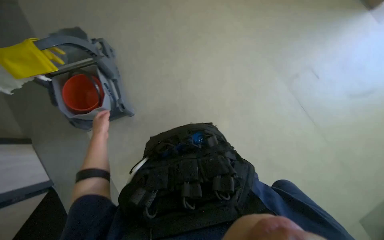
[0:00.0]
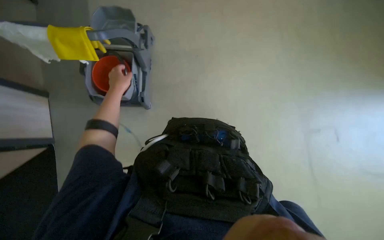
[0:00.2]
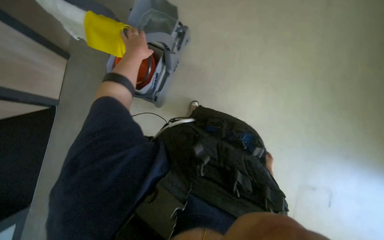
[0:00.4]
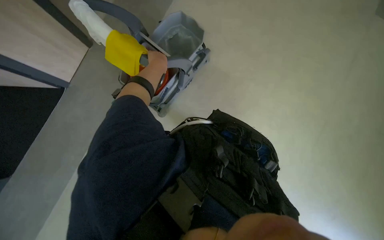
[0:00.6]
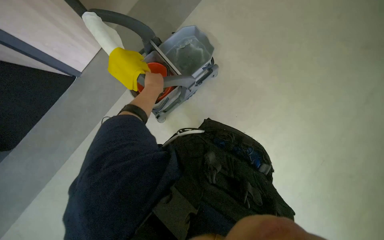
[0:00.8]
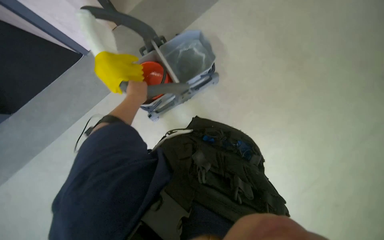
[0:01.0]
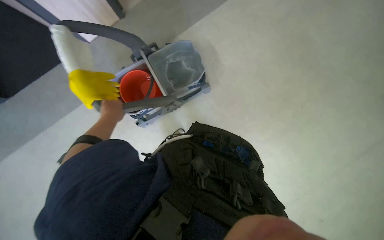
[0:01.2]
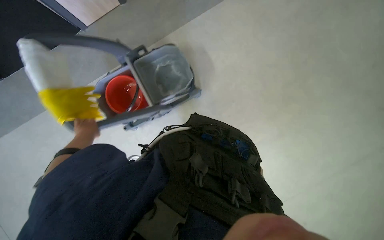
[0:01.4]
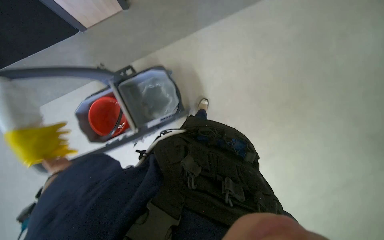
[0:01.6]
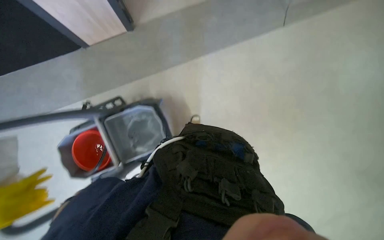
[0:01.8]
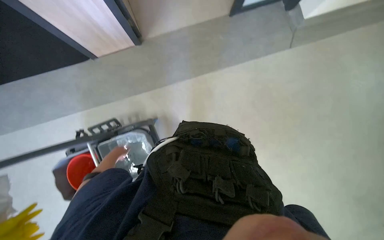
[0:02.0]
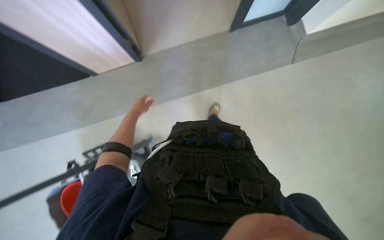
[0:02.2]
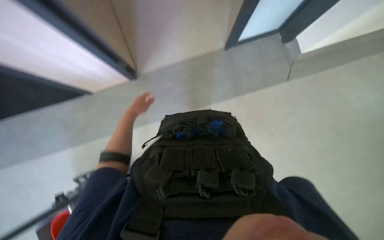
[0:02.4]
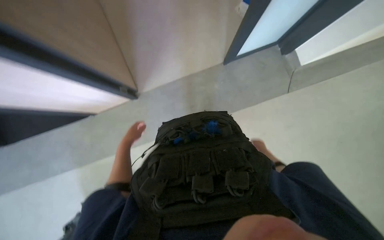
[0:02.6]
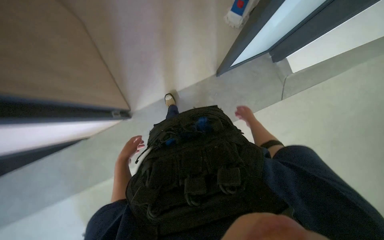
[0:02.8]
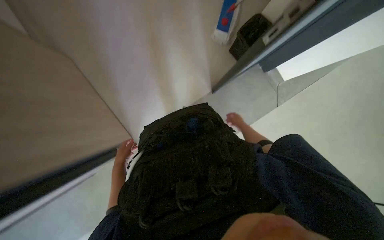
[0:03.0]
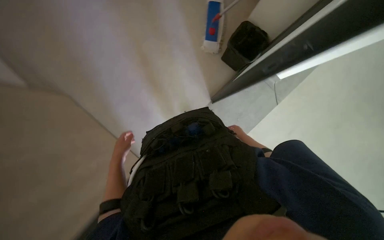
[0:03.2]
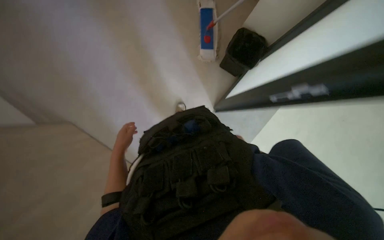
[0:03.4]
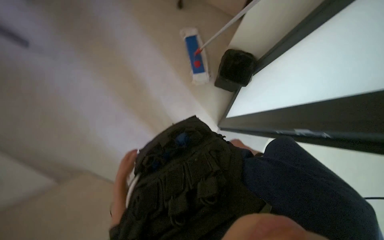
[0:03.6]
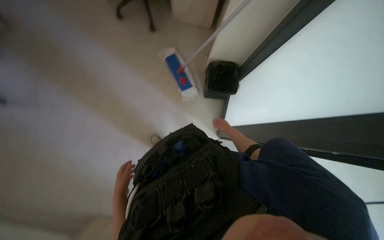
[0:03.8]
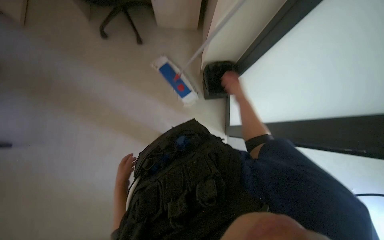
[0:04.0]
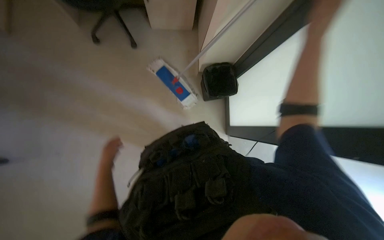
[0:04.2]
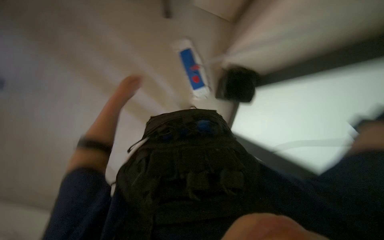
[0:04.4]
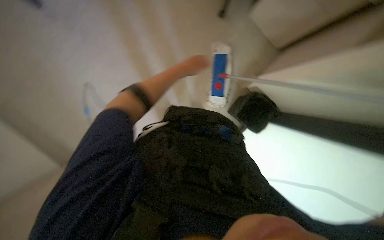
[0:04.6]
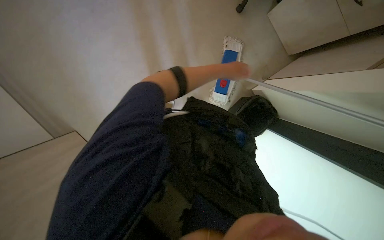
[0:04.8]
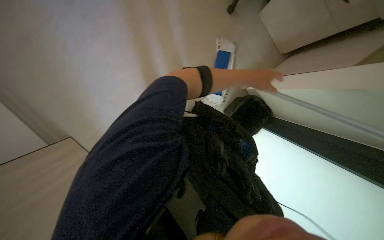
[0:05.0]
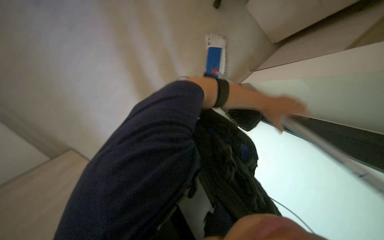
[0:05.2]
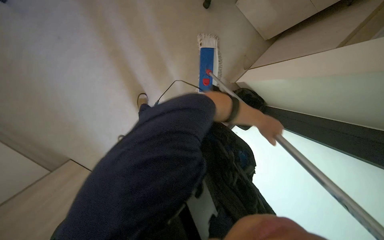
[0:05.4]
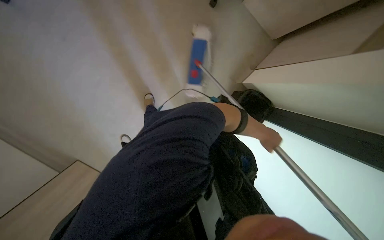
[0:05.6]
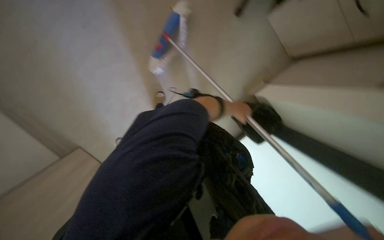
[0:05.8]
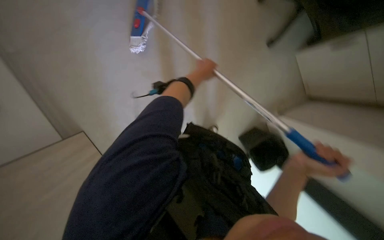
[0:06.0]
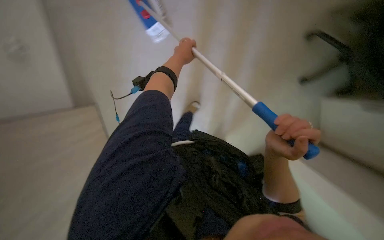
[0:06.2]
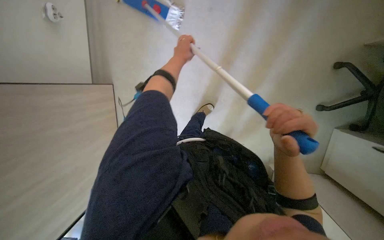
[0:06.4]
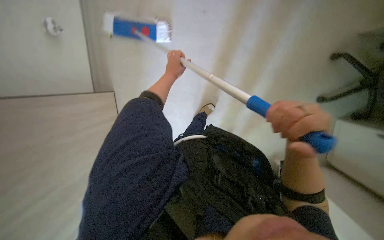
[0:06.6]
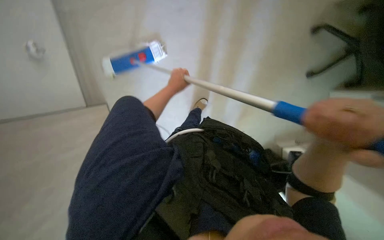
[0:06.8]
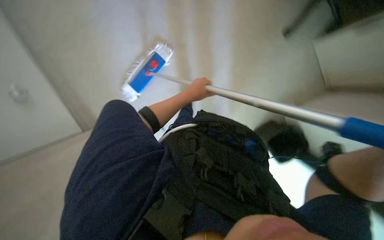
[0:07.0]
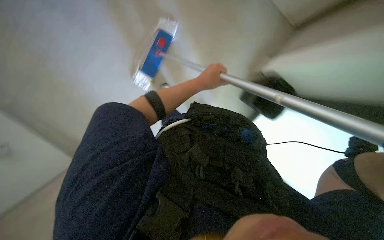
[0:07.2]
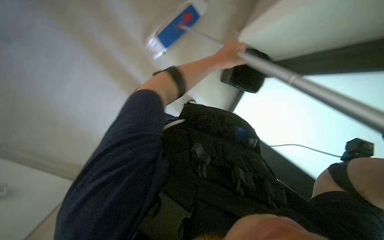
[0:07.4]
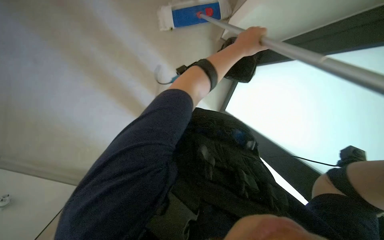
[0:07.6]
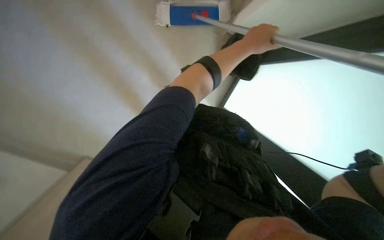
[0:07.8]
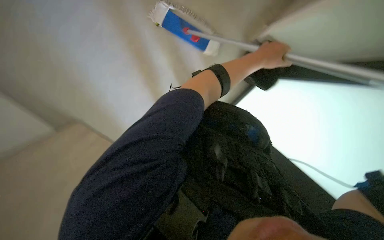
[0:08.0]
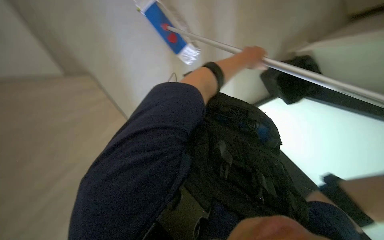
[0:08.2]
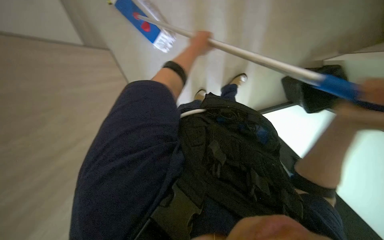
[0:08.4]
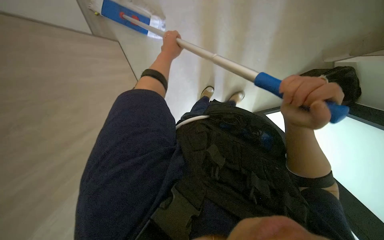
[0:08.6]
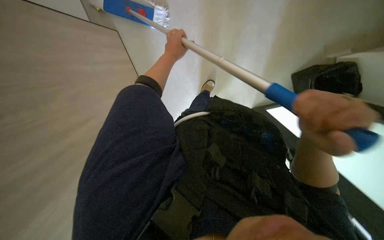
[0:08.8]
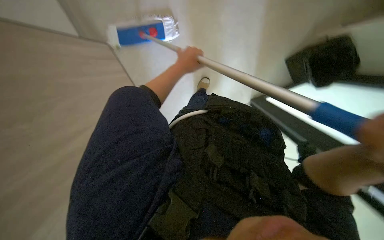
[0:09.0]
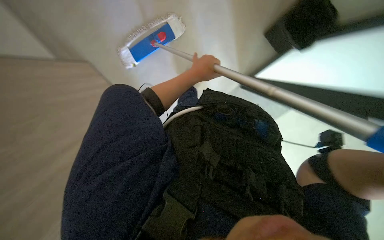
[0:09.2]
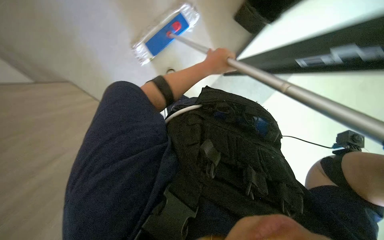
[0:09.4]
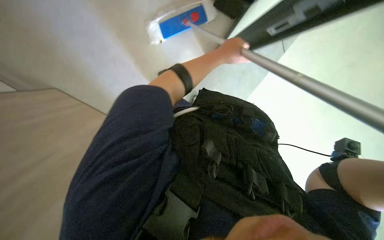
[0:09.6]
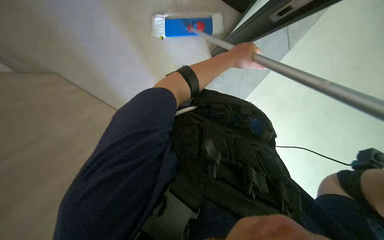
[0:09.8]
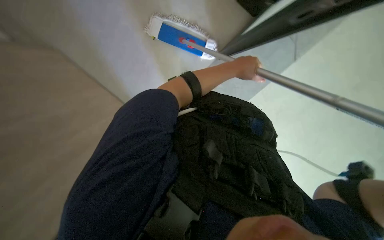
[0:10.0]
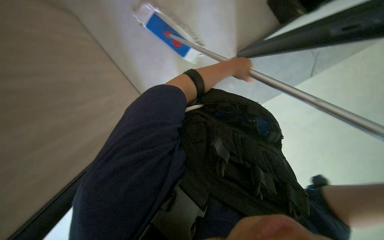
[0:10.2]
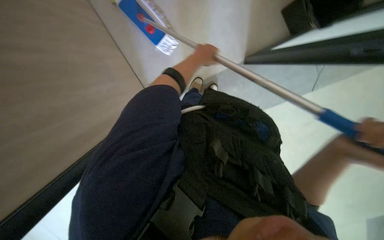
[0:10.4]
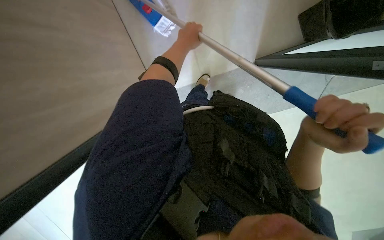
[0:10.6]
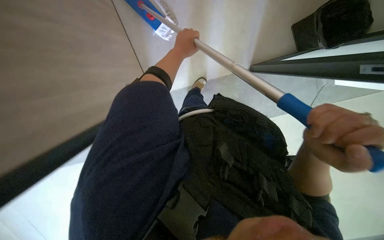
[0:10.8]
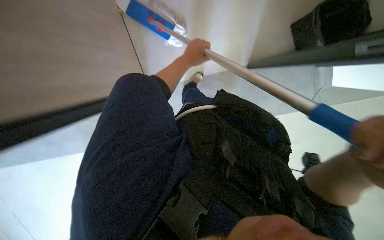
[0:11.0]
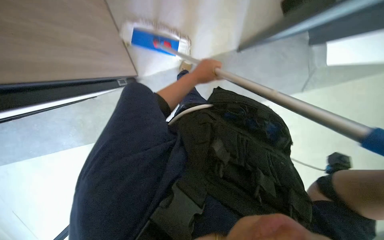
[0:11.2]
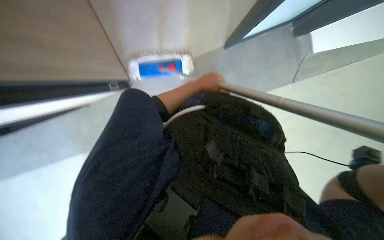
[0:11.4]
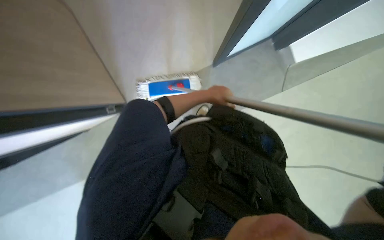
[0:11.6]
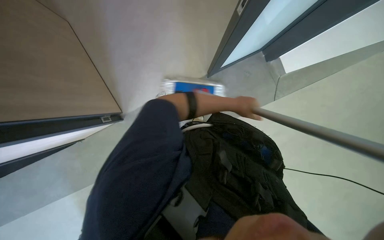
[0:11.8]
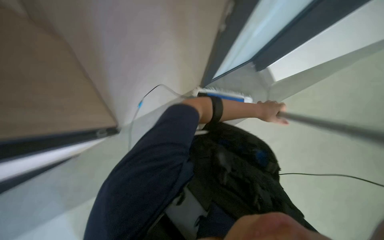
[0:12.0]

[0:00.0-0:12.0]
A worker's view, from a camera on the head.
Job: mopping floor.
The whole recording: Mopping floor in one room and wiping surfaces in another. The worker enters one room and mops the floor, then enters another room and wipes the surfaces, including the table.
0:00.0 to 0:01.6: The view tilts roughly 20 degrees upward. The scene turns roughly 60 degrees clockwise in the picture.
0:03.0 to 0:04.4: The wearer looks about 15 degrees further upward. The left hand travels up the picture by approximately 40 cm.
0:04.4 to 0:06.0: The left hand heads to the right, covering approximately 20 cm.
0:06.0 to 0:07.6: The left hand is displaced nearer to the camera and to the right by approximately 35 cm.
0:07.6 to 0:09.0: The left hand travels to the left by some 20 cm.
0:09.0 to 0:10.4: The left hand travels to the right and back again, roughly 20 cm each way.
0:10.4 to 0:12.0: The view tips upward by some 15 degrees. The left hand goes some 15 cm to the right.

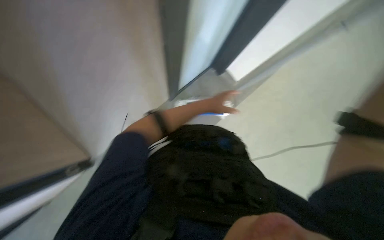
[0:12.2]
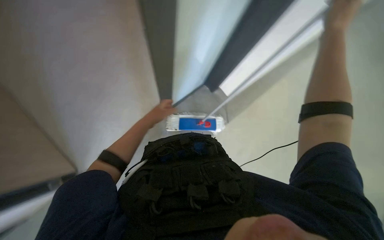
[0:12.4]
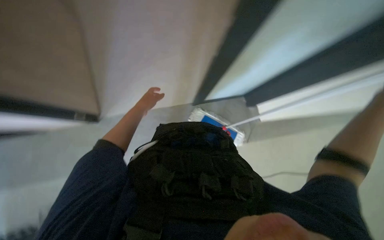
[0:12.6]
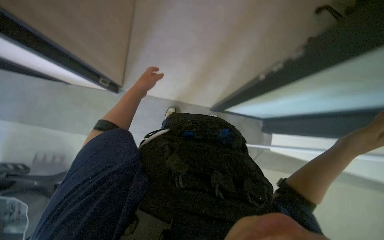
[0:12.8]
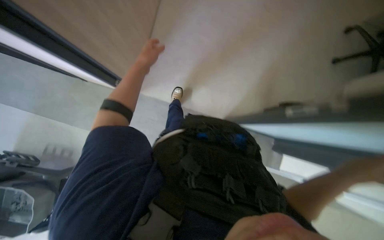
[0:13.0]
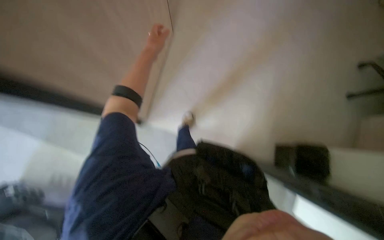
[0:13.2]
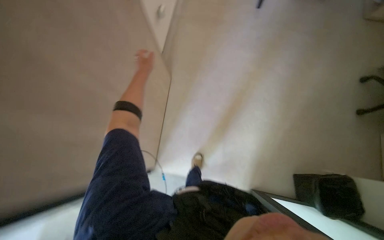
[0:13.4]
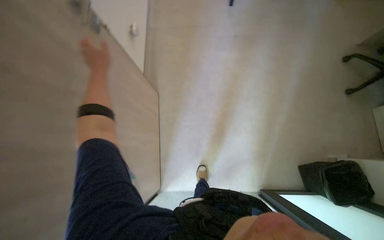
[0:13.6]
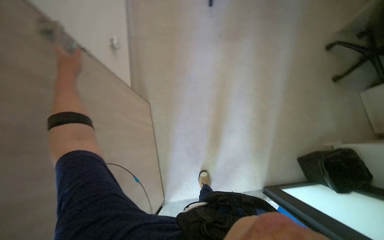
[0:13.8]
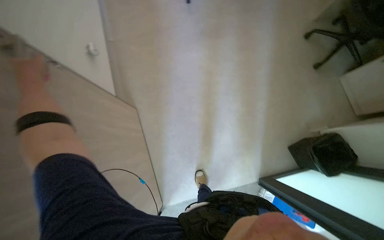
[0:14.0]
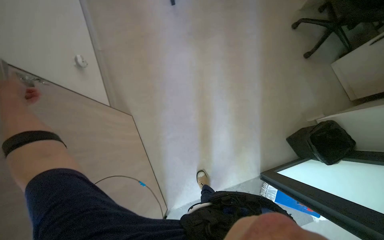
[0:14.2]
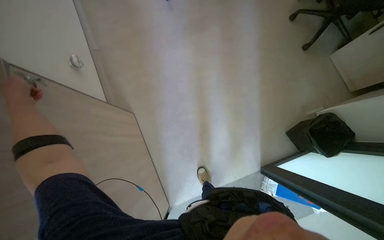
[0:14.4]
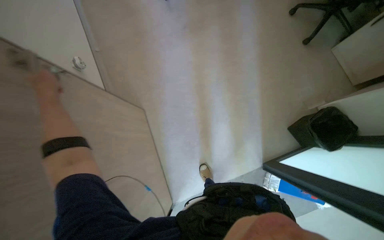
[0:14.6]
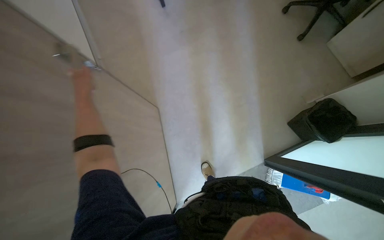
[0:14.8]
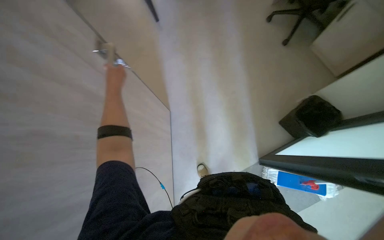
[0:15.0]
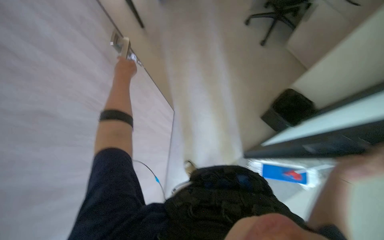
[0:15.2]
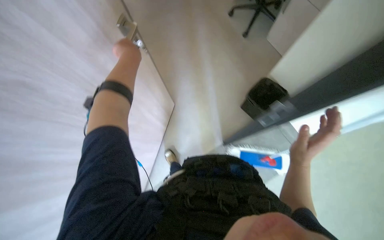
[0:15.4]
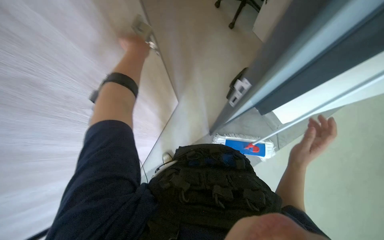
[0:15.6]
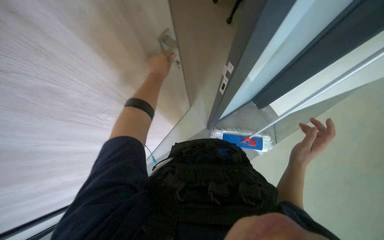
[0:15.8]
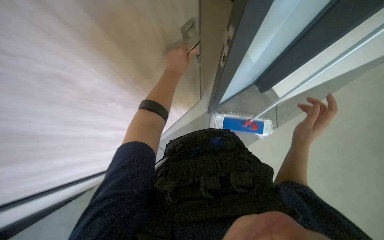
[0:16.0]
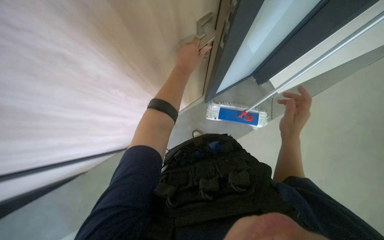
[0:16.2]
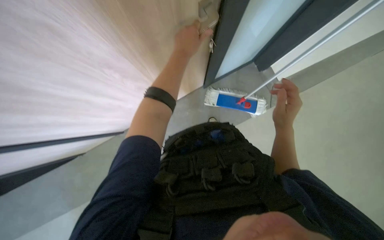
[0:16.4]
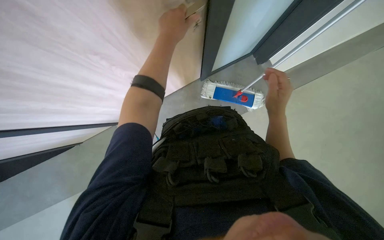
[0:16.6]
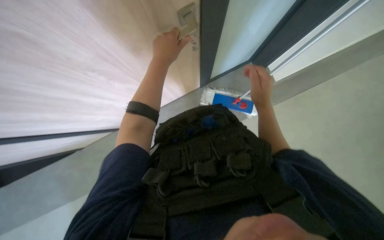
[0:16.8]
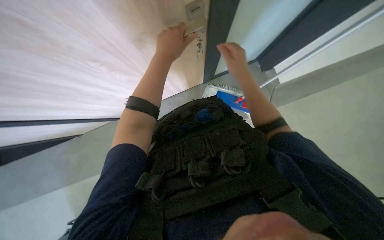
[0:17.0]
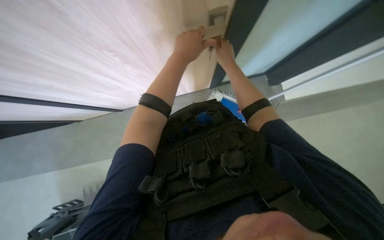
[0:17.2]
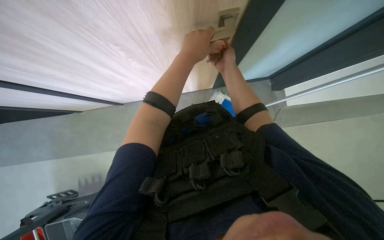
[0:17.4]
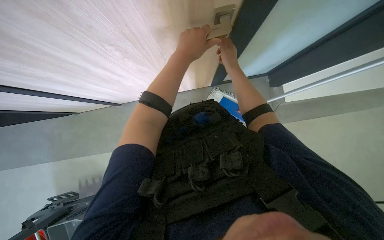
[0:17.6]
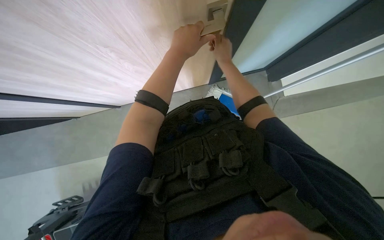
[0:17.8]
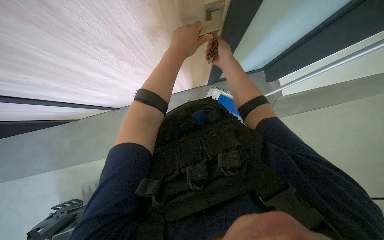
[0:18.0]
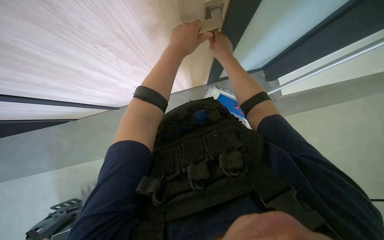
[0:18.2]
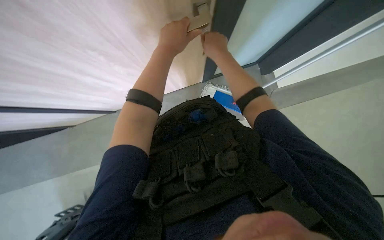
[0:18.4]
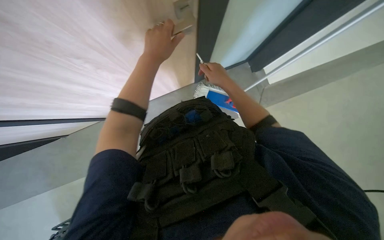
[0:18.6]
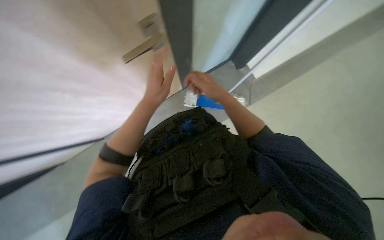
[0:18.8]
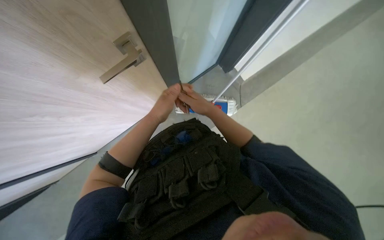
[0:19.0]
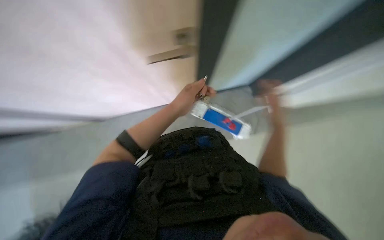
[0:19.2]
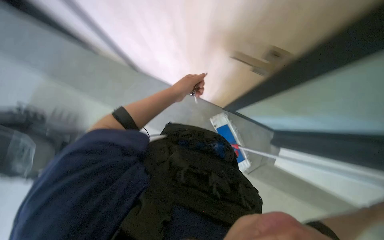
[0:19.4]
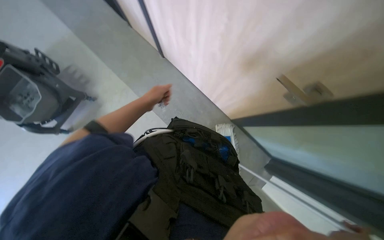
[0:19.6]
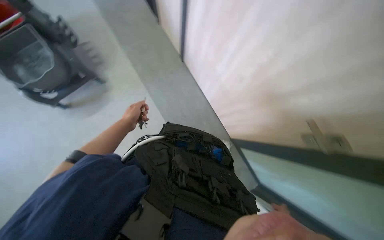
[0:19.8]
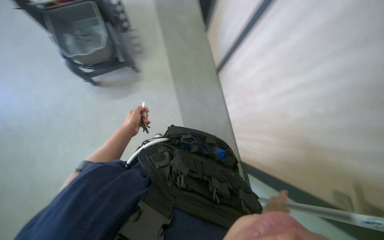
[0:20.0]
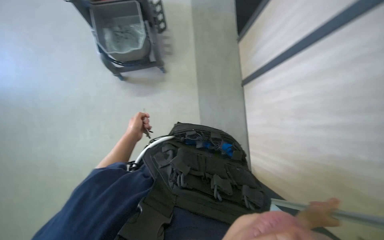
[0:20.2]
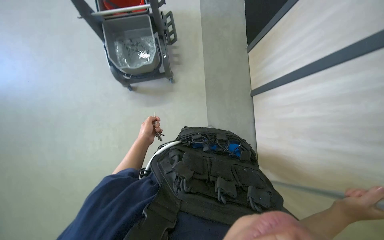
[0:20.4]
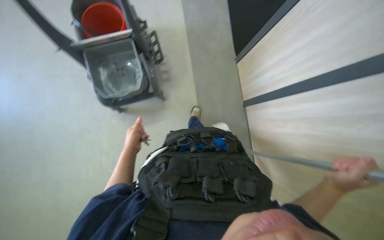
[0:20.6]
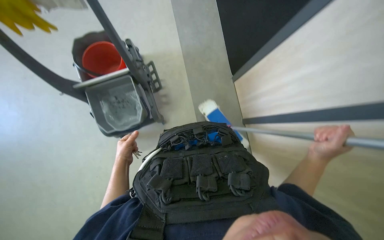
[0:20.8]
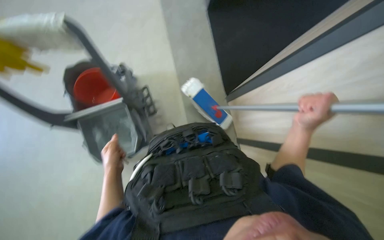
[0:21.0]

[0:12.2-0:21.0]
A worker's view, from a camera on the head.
Job: mopping floor.
The whole recording: Mopping floor in one room and wiping surfaces in another. The worker enters one room and mops the floor, then enters another room and wipes the surfaces, including the table.
0:12.2 to 0:13.6: The left hand is displaced up the picture and to the left by roughly 40 cm.
0:13.6 to 0:15.2: Everything in view rotates approximately 35 degrees counterclockwise. The left hand moves roughly 10 cm to the left and comes back.
0:15.2 to 0:16.6: The camera pitches downward, by approximately 20 degrees. The left hand goes some 15 cm to the right.
0:18.0 to 0:19.6: The scene rotates clockwise by roughly 35 degrees.
0:19.6 to 0:21.0: The view tilts about 20 degrees upward. The left hand moves to the left, approximately 15 cm.
